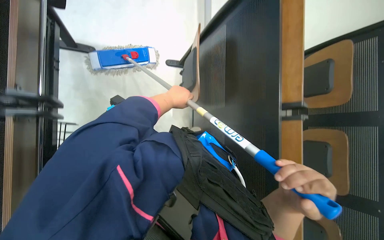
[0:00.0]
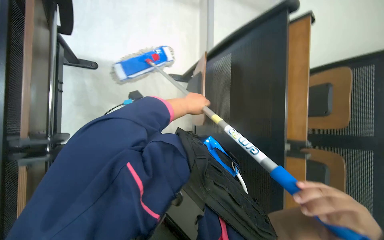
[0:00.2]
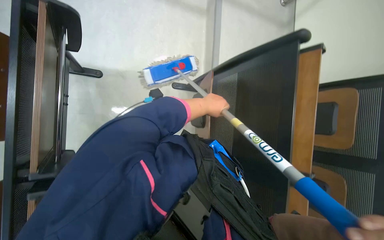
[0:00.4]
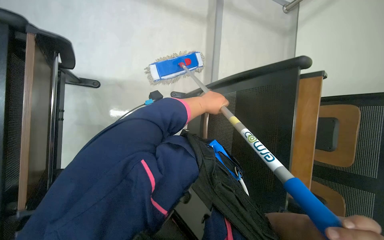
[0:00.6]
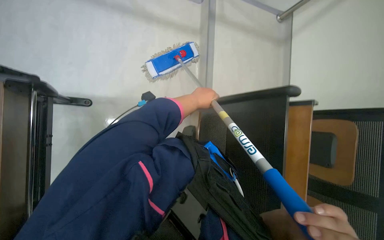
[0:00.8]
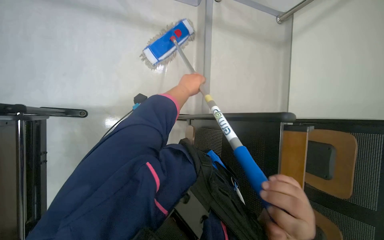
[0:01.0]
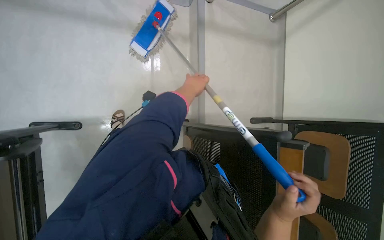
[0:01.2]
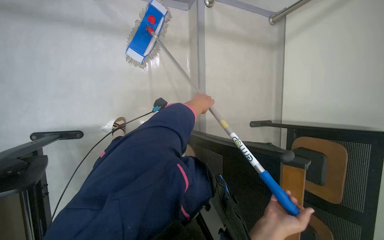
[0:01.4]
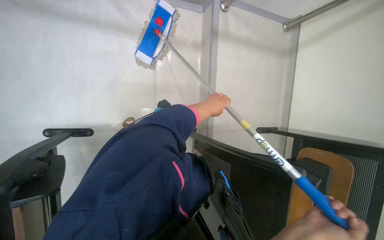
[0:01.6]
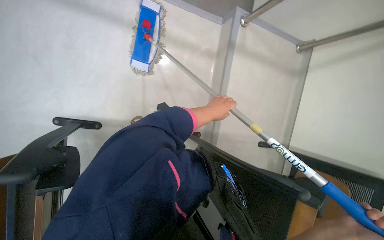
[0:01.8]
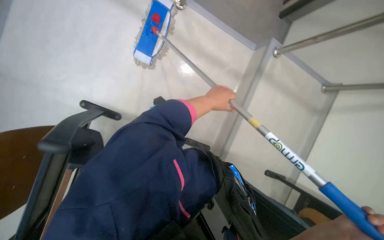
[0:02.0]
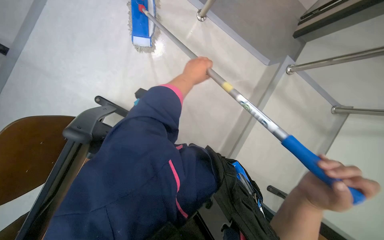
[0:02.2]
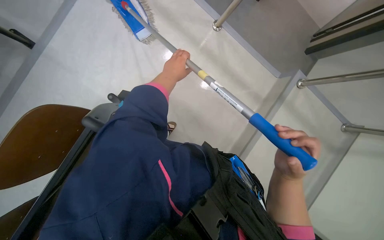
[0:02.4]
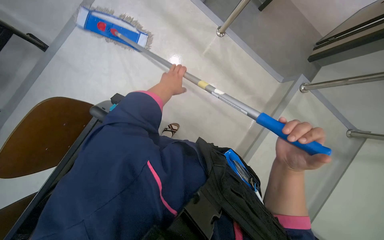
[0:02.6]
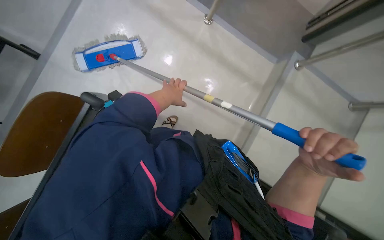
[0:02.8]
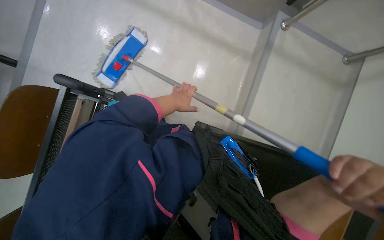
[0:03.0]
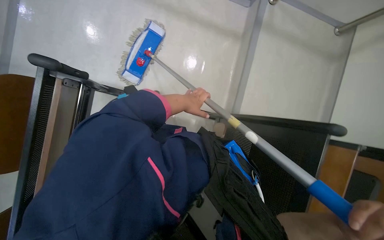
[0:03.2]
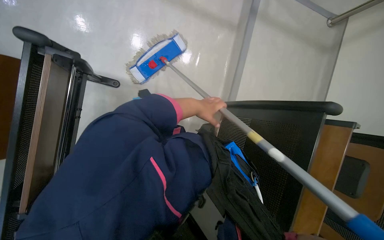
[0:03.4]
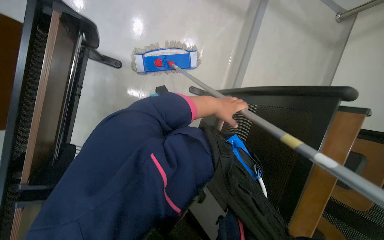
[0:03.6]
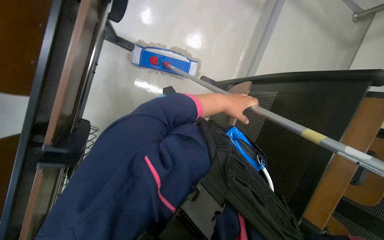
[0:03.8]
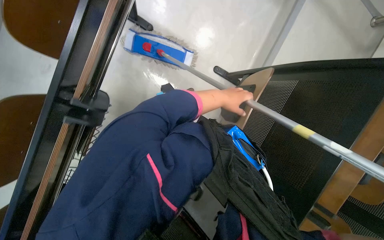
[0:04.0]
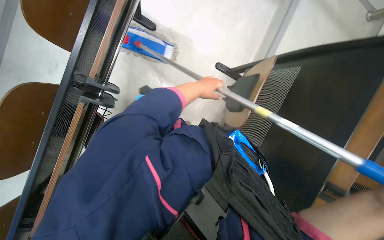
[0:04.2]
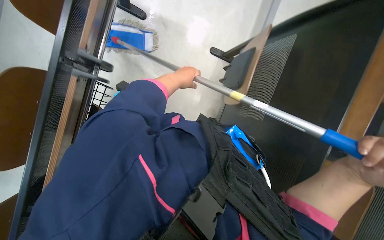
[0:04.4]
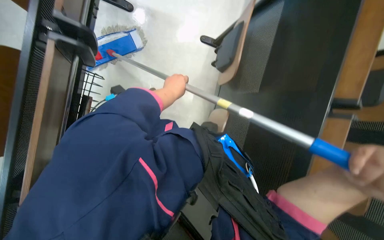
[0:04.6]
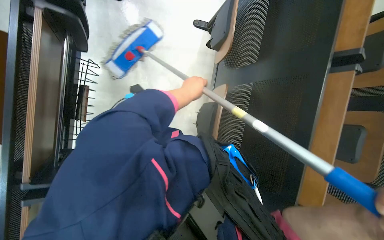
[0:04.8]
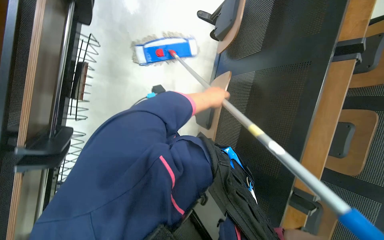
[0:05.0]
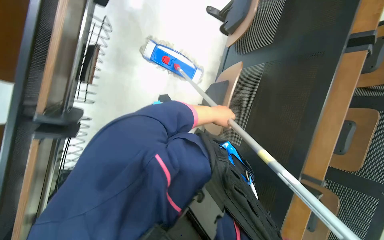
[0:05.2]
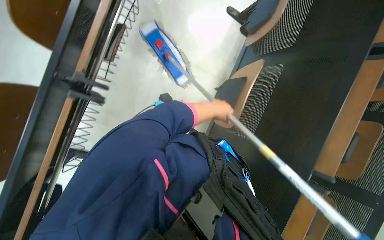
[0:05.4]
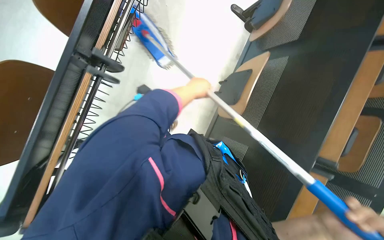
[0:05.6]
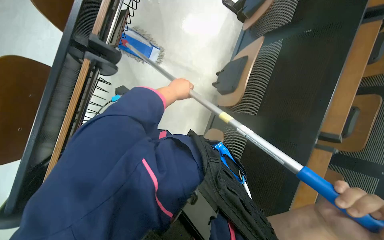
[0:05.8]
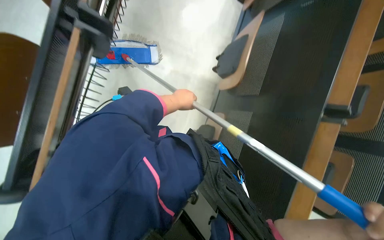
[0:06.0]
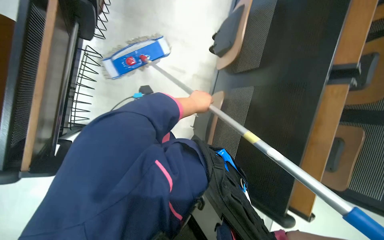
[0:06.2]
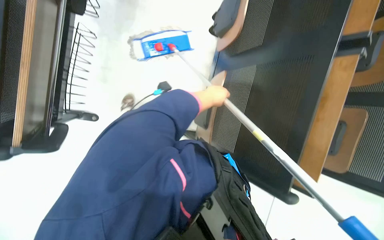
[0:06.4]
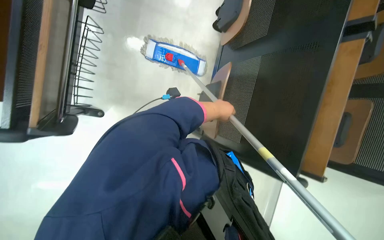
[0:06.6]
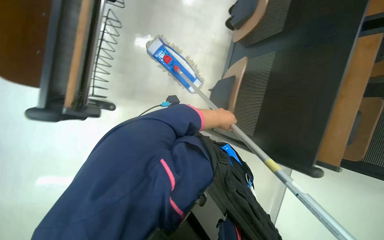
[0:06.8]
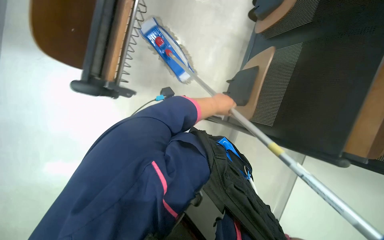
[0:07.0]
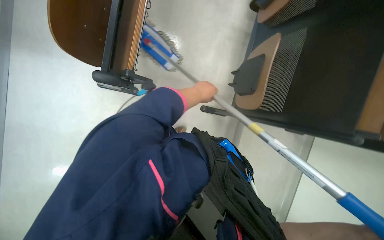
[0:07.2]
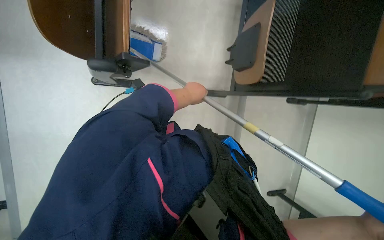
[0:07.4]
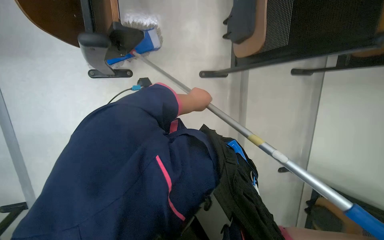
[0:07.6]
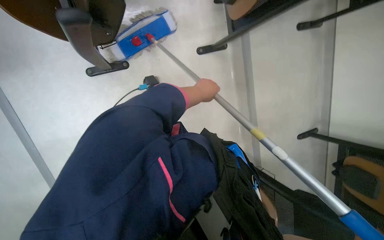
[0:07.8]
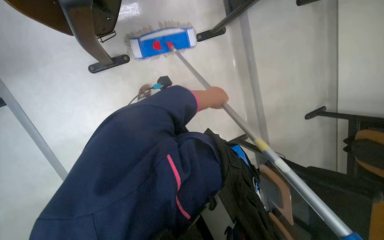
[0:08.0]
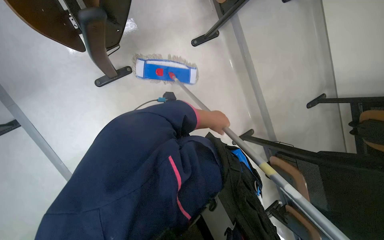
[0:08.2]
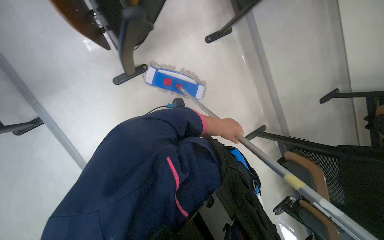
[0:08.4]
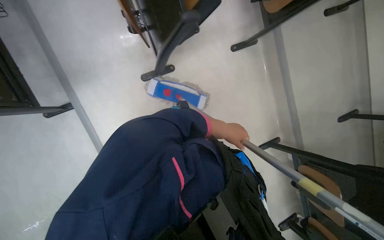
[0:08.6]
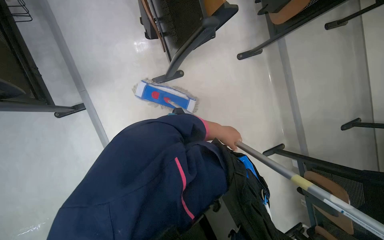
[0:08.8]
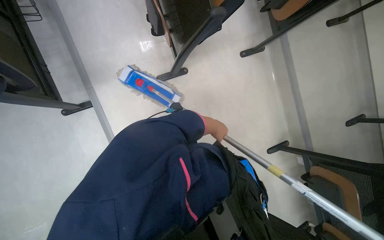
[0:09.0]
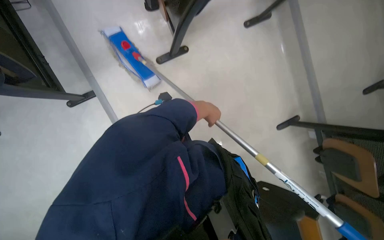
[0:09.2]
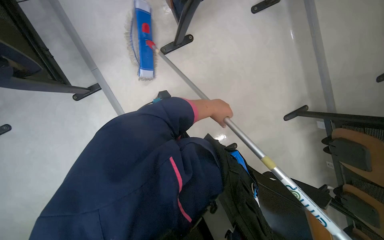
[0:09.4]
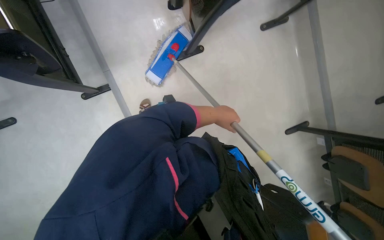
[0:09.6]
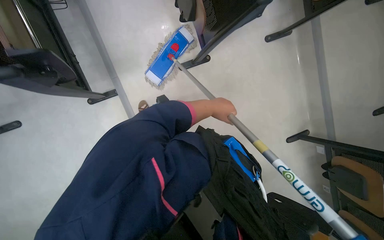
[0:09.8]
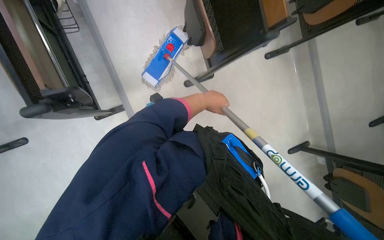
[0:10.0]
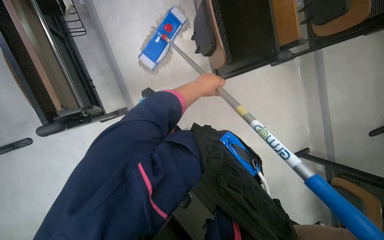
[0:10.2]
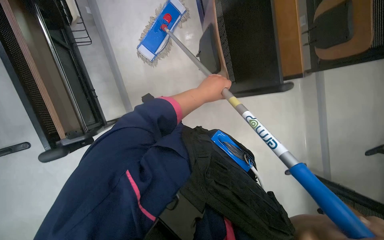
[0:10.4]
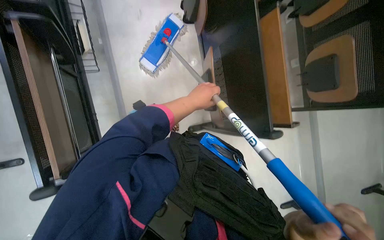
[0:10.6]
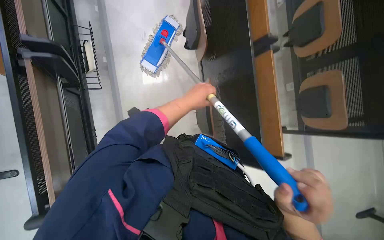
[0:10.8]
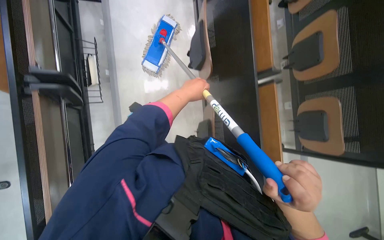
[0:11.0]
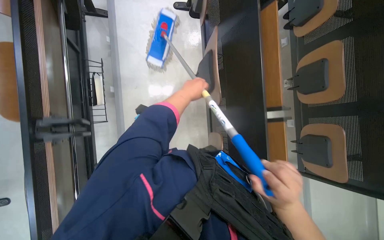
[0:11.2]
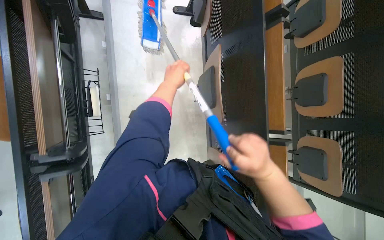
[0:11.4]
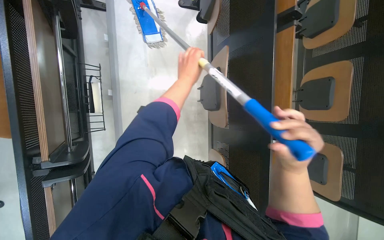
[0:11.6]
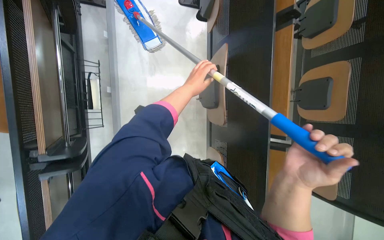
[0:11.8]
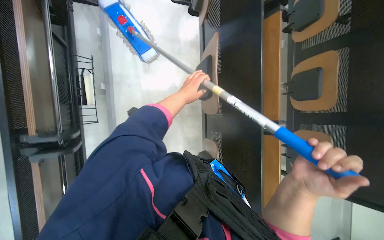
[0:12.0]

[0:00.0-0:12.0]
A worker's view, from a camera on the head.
Job: mopping floor.
The whole recording: Mopping lecture hall floor. The worker mops the lecture hall floor, periodically wringing and adjusting the mop.
0:00.0 to 0:01.6: The wearer moves about 50 cm.
0:01.6 to 0:03.0: The left hand moves to the left, roughly 15 cm.
0:03.0 to 0:04.4: The camera is aimed approximately 15 degrees further to the left. The left hand moves approximately 10 cm to the right and comes back.
0:04.4 to 0:06.0: The left hand travels down the picture by about 30 cm, and travels to the right and back again, about 15 cm each way.
0:07.6 to 0:09.0: The head travels some 50 cm.
0:09.0 to 0:10.4: The camera travels about 40 cm.
0:10.4 to 0:12.0: The head travels about 50 cm.

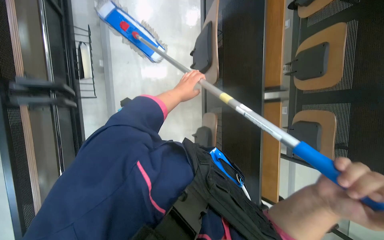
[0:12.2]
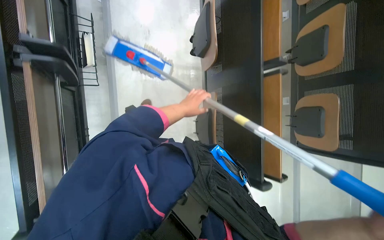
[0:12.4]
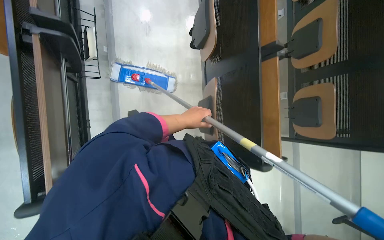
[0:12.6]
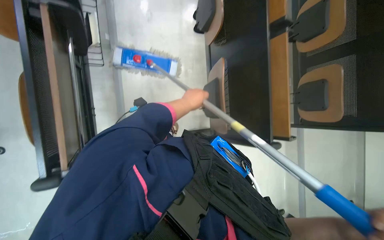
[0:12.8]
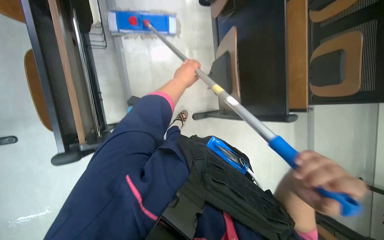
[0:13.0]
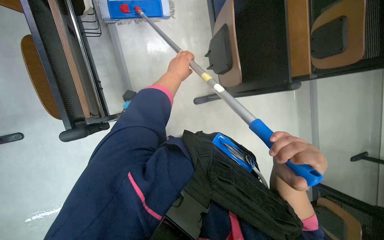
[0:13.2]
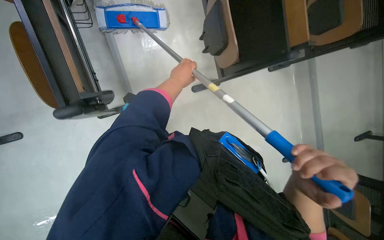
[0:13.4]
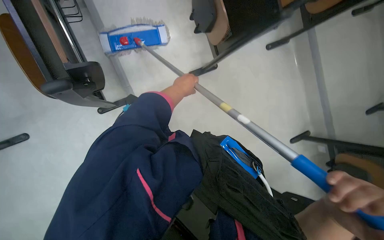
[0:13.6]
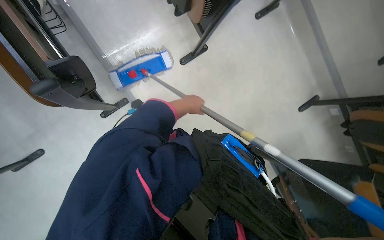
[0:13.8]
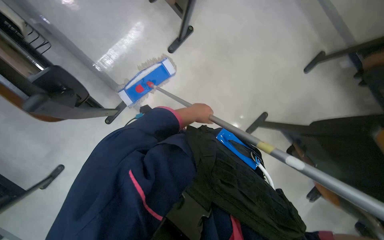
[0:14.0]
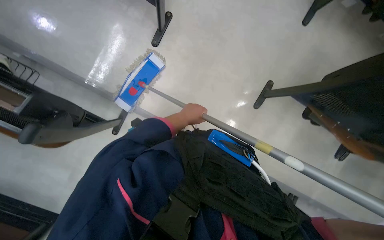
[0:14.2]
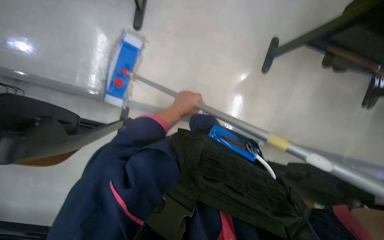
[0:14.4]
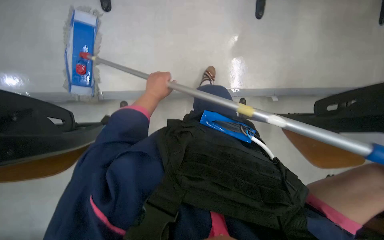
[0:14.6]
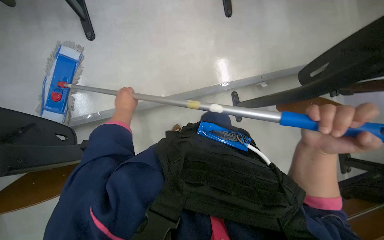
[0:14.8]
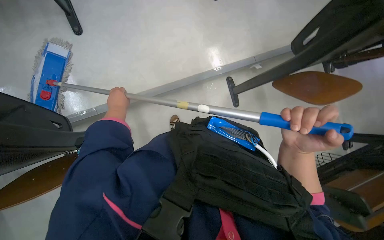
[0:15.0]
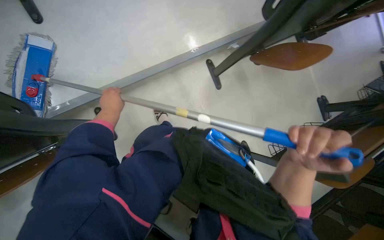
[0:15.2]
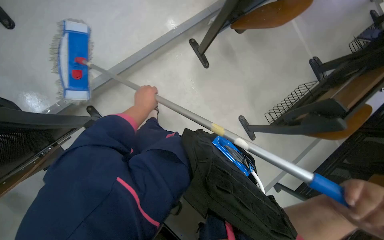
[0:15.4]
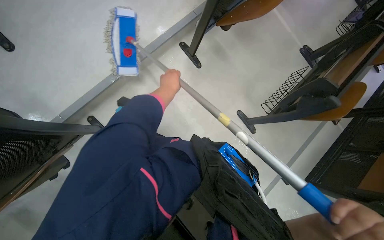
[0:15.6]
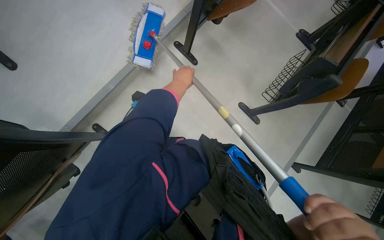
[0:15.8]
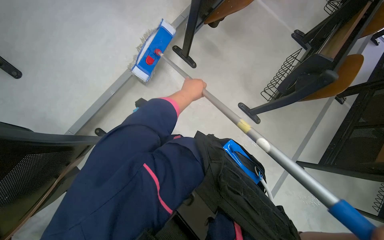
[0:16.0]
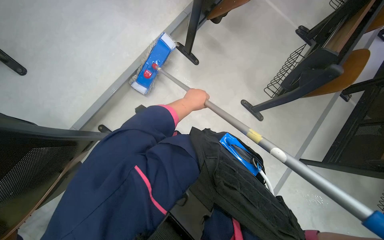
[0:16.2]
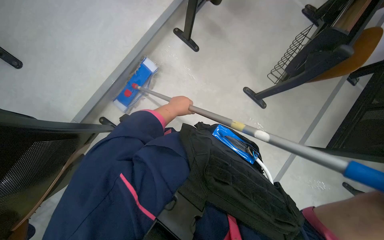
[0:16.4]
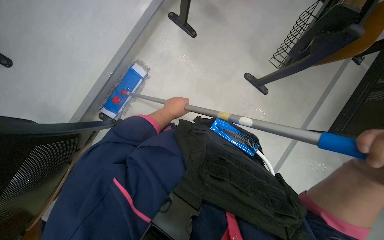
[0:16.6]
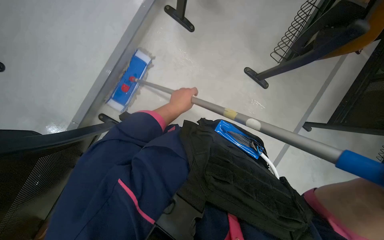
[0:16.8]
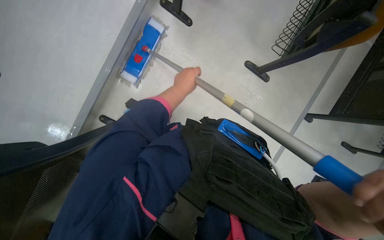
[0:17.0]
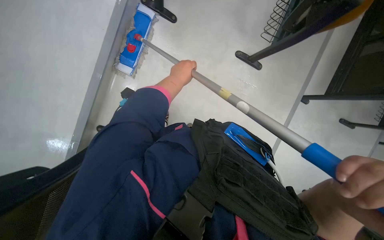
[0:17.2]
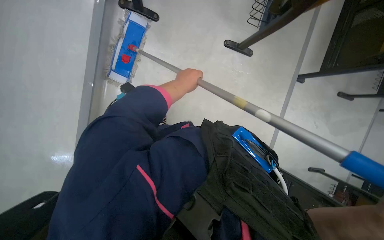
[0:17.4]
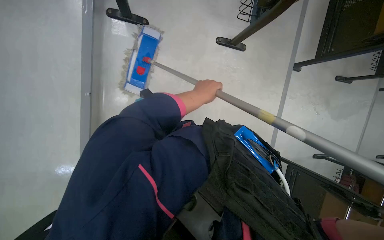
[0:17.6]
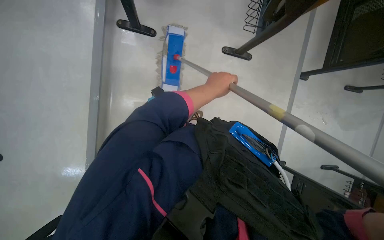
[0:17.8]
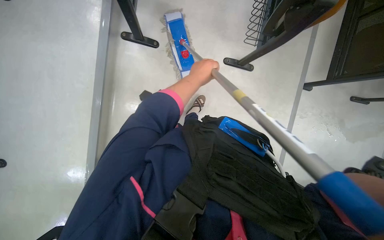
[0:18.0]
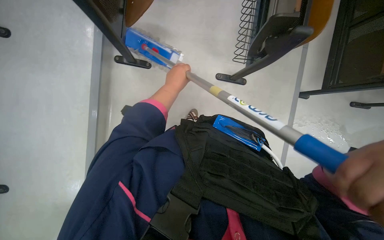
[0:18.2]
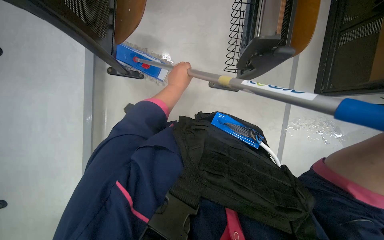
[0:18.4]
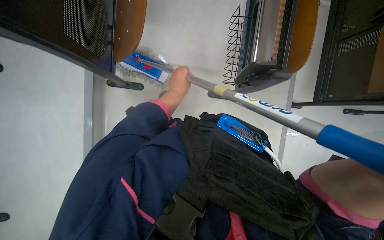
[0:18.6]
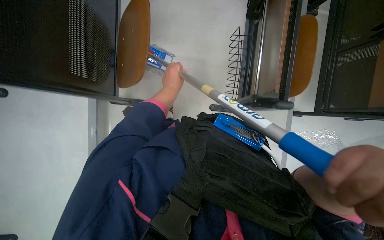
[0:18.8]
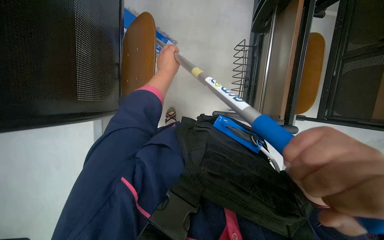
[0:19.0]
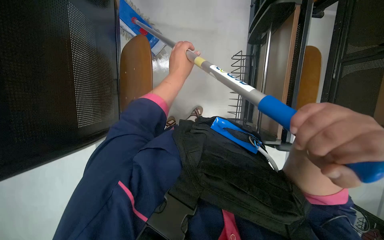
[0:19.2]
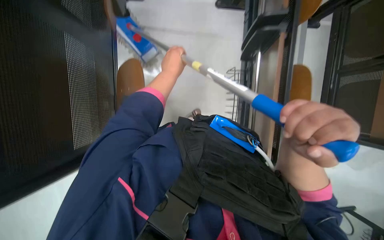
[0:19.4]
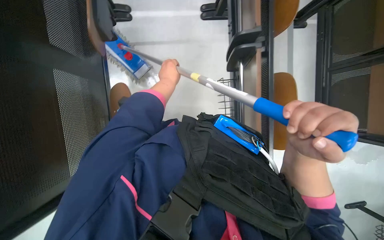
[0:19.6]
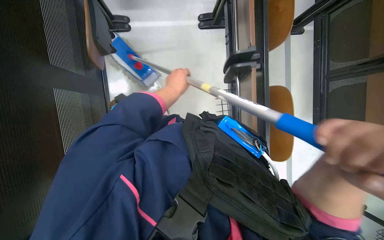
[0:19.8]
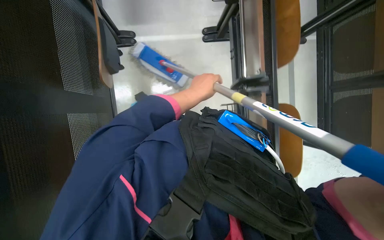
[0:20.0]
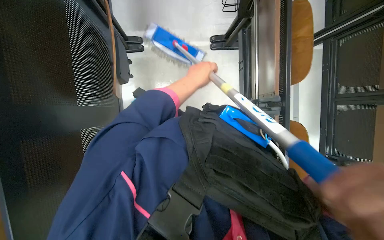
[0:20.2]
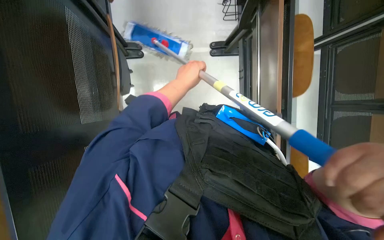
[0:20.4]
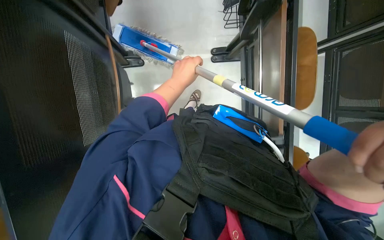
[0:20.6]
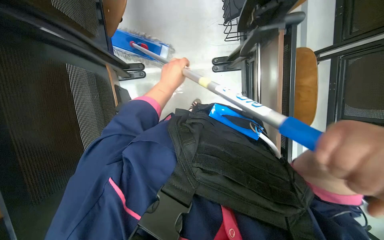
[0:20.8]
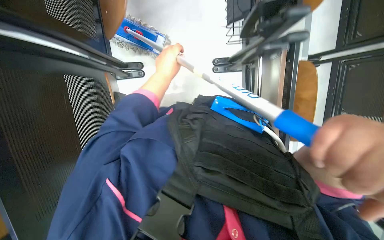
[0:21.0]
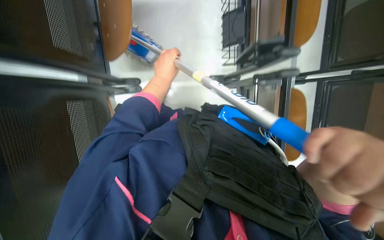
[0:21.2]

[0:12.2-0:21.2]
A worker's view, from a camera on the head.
Job: mopping floor.
The whole recording: Mopping lecture hall floor. The worker mops the lecture hall floor, periodically wringing and adjusting the mop.
0:12.2 to 0:13.8: The head travels approximately 40 cm.
0:13.8 to 0:15.2: The view tips downward by roughly 15 degrees. The scene turns roughly 55 degrees counterclockwise in the picture.
0:15.2 to 0:16.6: Everything in view rotates about 30 degrees counterclockwise.
0:16.6 to 0:18.2: The left hand is displaced up the picture and nearer to the camera by about 25 cm, and goes to the right and returns, about 10 cm each way.
